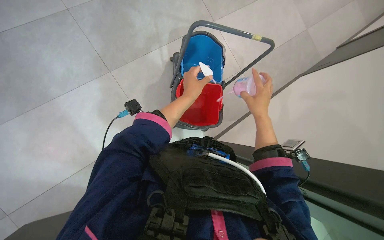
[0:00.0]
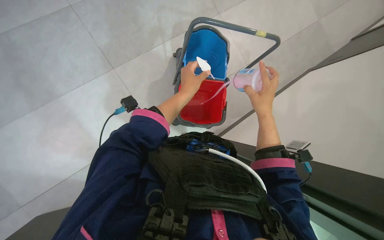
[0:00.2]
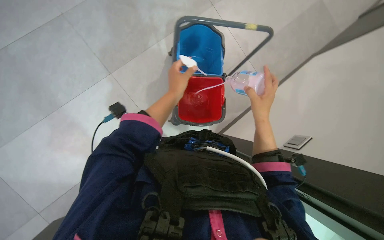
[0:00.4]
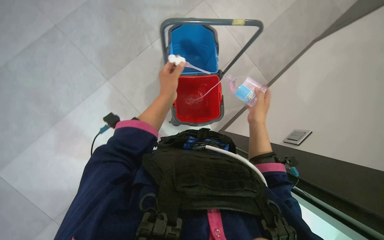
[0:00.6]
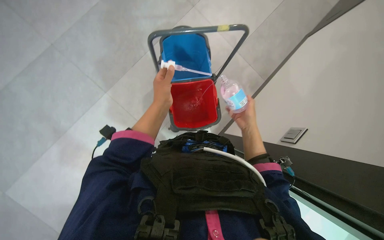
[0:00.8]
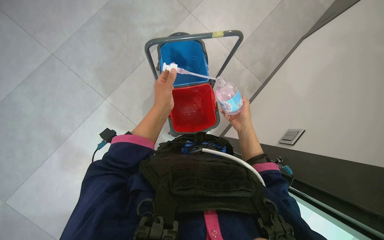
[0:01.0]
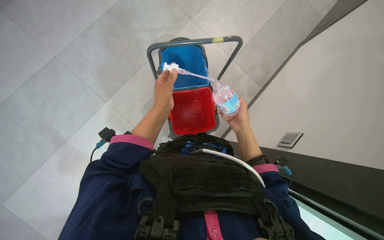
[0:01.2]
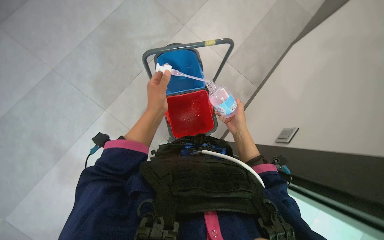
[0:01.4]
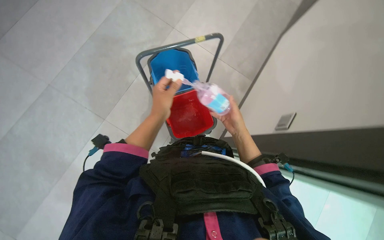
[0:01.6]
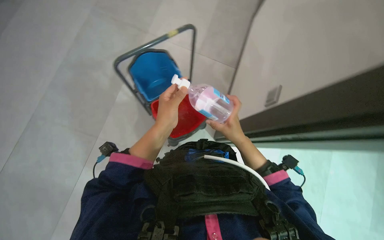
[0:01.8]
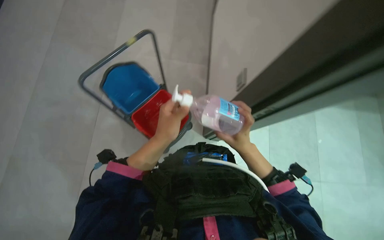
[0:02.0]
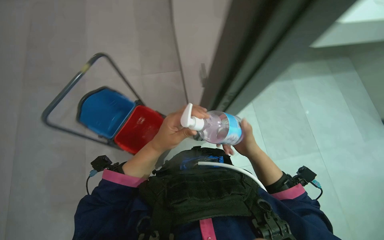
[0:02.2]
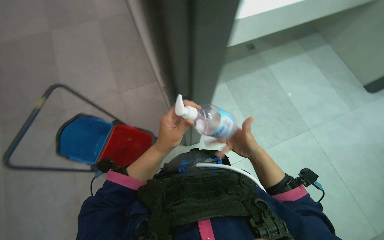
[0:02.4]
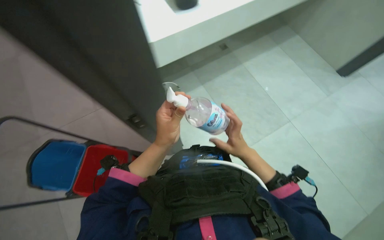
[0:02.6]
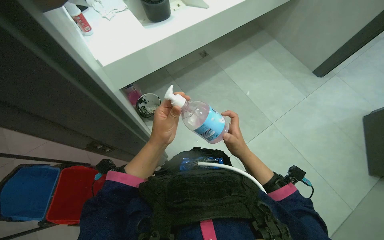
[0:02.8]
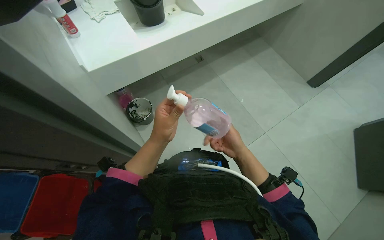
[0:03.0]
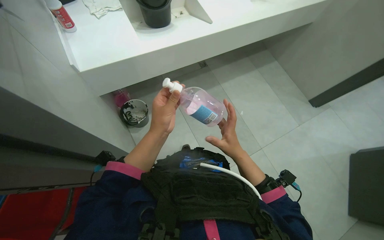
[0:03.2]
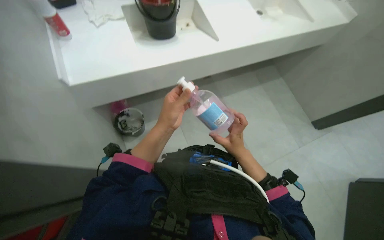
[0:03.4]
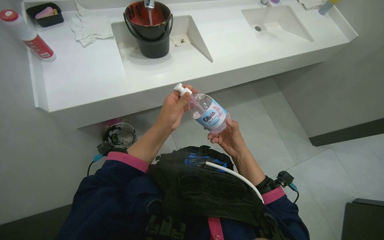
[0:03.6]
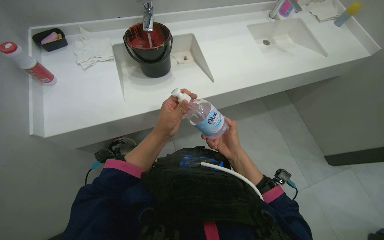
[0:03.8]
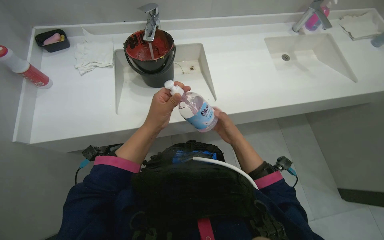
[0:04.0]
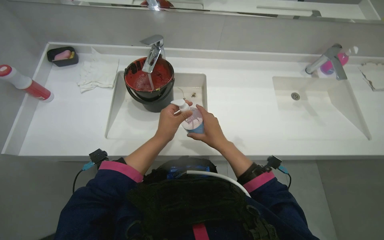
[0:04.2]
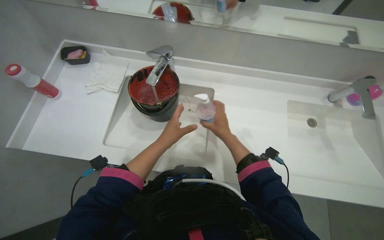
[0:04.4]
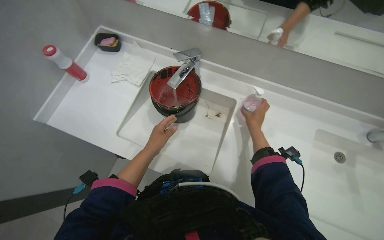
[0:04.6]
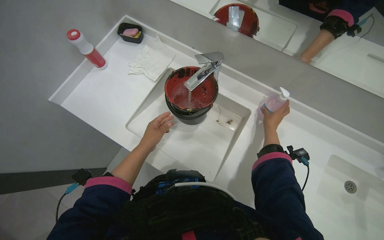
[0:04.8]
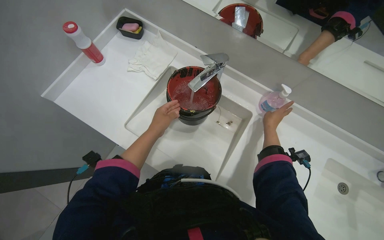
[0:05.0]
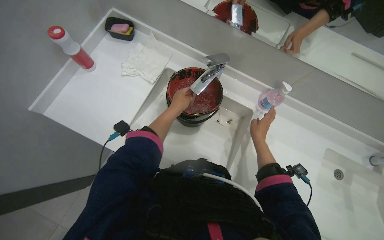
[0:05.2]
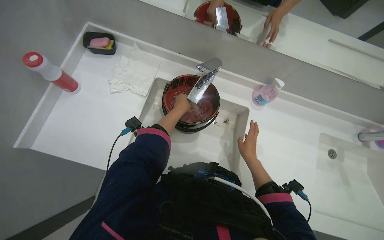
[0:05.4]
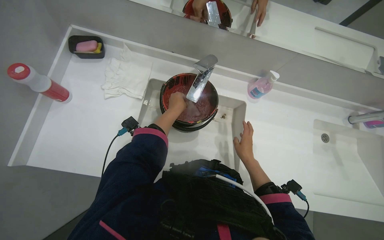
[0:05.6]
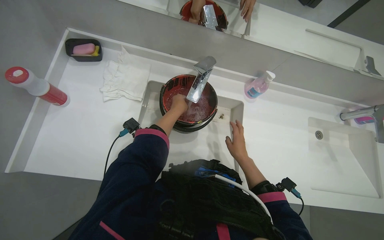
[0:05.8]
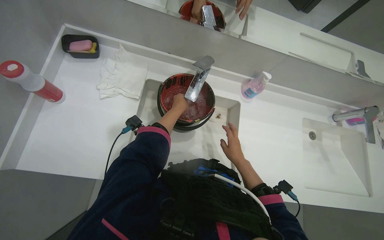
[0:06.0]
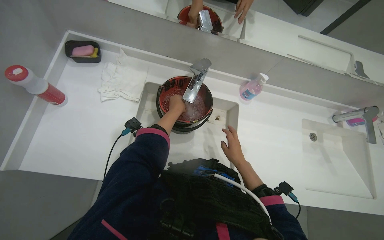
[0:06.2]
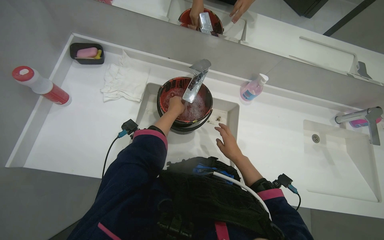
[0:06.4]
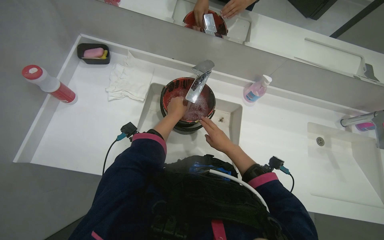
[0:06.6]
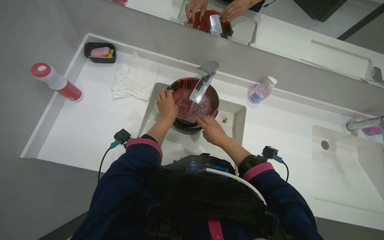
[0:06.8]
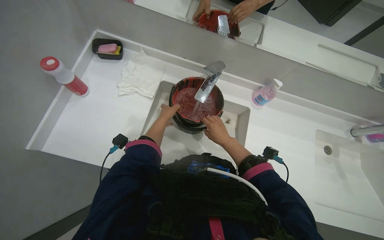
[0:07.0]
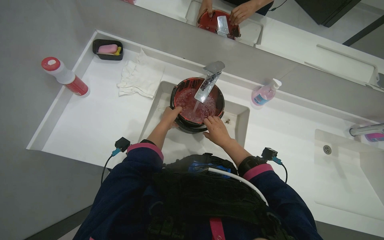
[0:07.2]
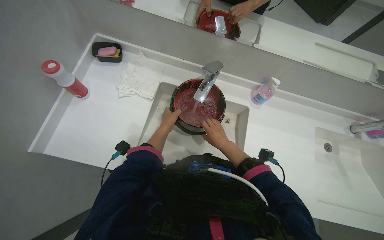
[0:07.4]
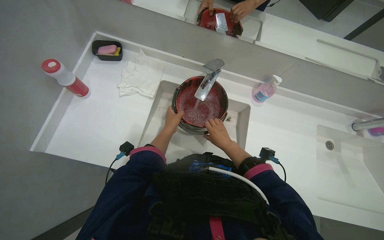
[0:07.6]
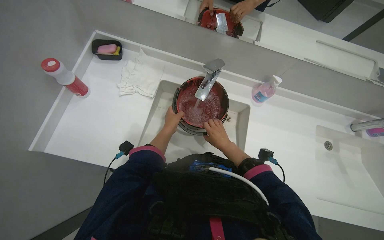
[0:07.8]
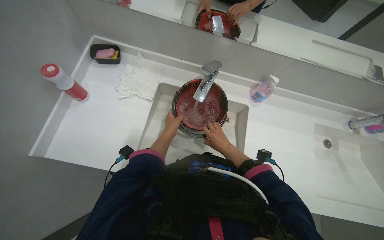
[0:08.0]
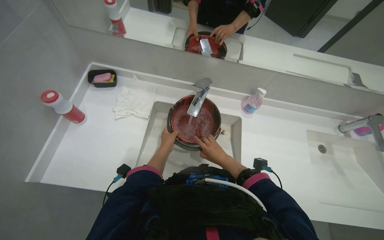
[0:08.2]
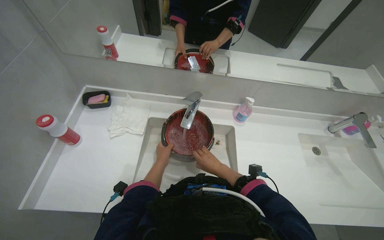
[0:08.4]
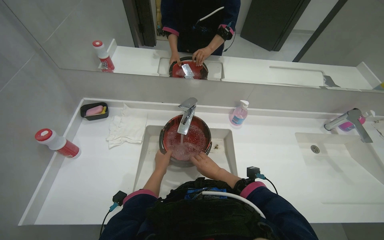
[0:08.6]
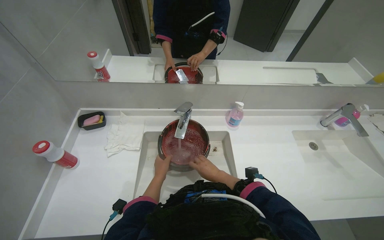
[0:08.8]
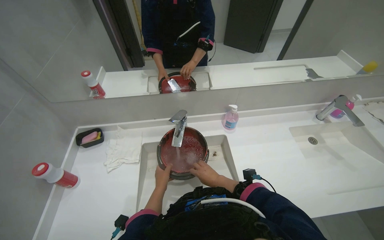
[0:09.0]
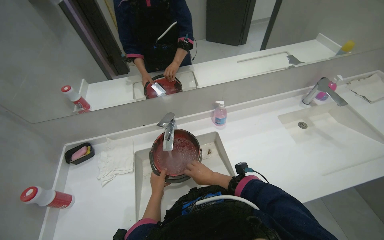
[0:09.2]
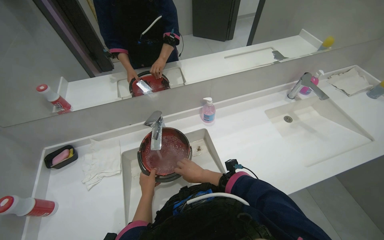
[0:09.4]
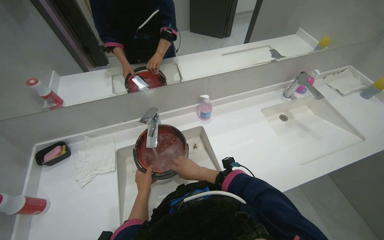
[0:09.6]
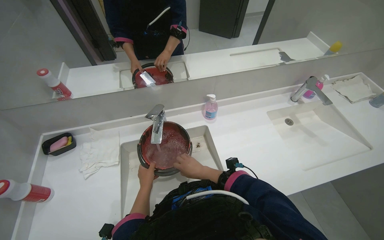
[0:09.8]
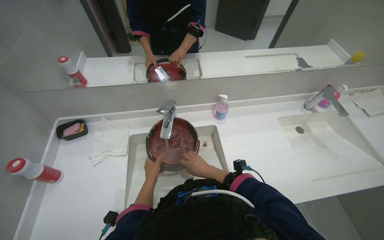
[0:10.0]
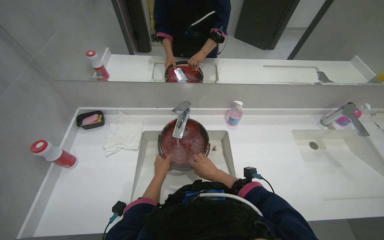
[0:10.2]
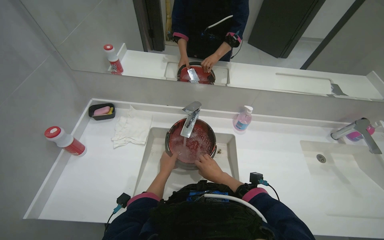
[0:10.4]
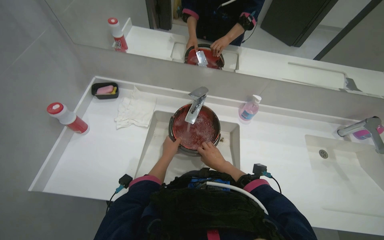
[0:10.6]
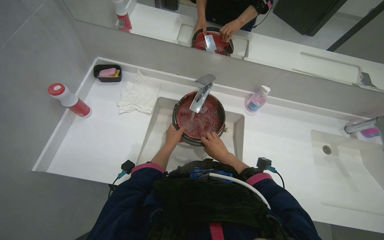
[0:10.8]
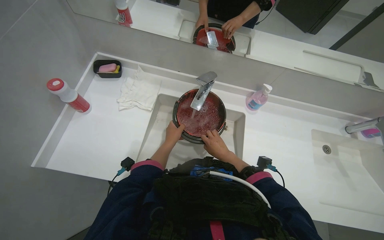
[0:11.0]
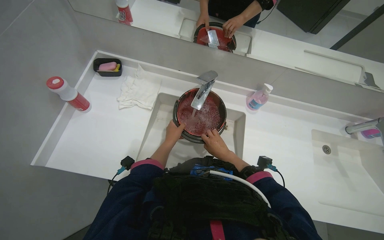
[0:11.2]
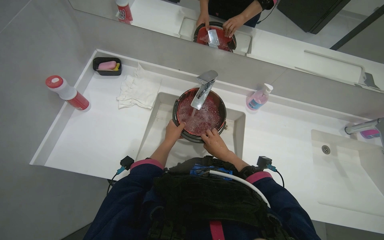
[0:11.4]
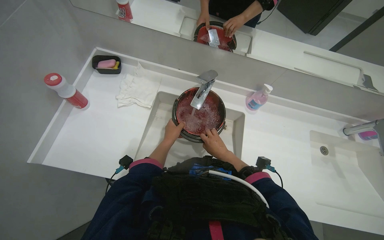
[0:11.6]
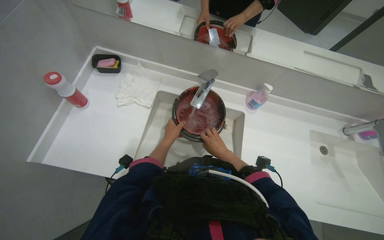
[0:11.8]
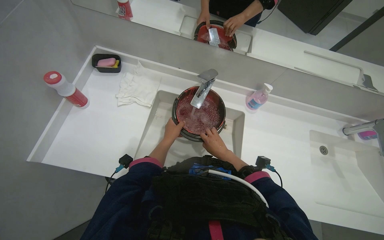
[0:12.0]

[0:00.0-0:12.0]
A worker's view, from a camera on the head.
Job: preparing cleaning supplies.
The whole recording: Preparing mop buckets for cleaning. The worker fills buckets with water and cleaning solution, then arranges them on the mop cart.
0:00.0 to 0:01.6: The right hand goes some 10 cm down the picture.
0:01.6 to 0:03.0: The view tilts roughly 15 degrees upward. The left hand is displaced nearer to the camera by about 10 cm.
0:04.4 to 0:06.0: The left hand shifts some 30 cm up the picture and farther from the camera. The right hand travels farther from the camera by roughly 10 cm.
0:07.6 to 0:09.0: The view tips upward by roughly 20 degrees.
0:09.0 to 0:10.4: The hands work in one place, with small movements.

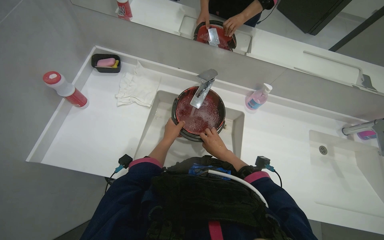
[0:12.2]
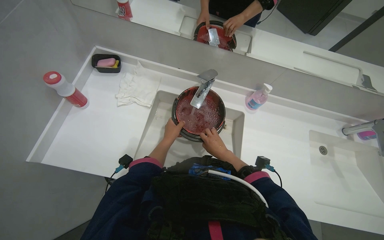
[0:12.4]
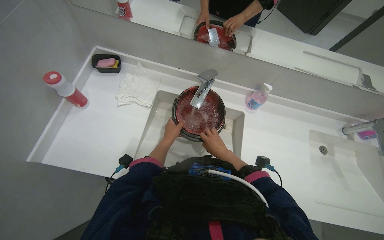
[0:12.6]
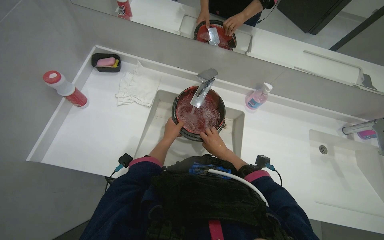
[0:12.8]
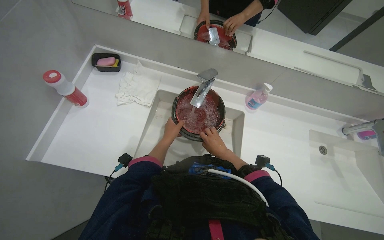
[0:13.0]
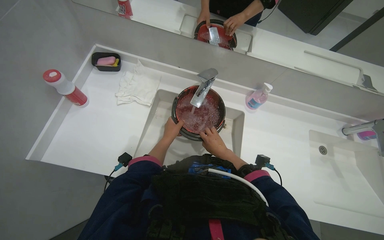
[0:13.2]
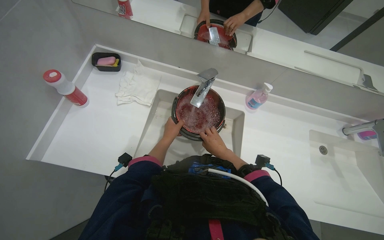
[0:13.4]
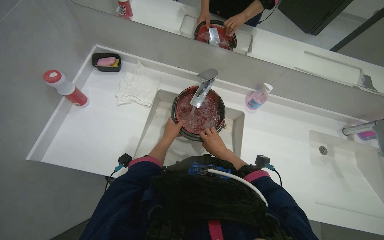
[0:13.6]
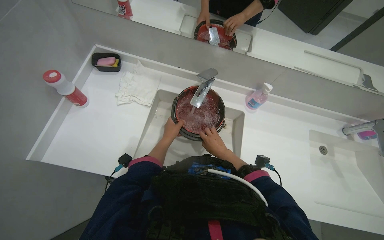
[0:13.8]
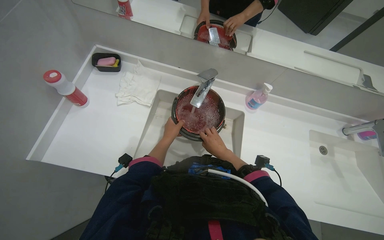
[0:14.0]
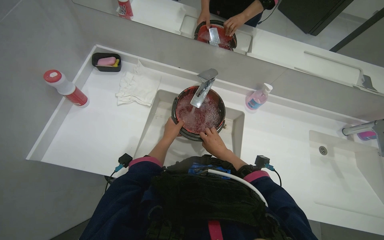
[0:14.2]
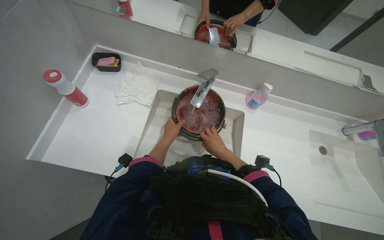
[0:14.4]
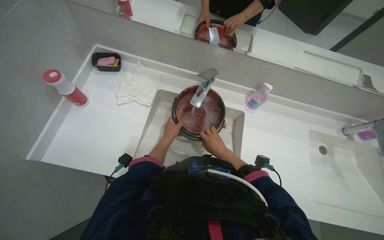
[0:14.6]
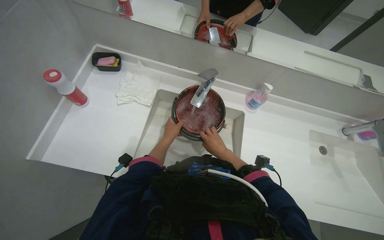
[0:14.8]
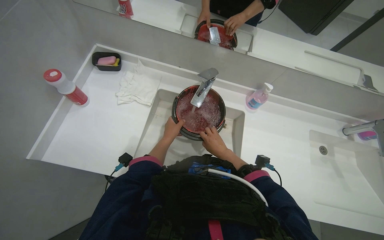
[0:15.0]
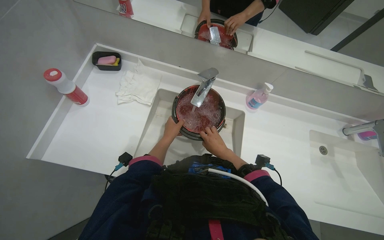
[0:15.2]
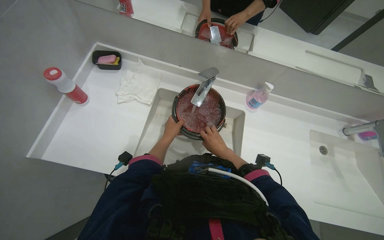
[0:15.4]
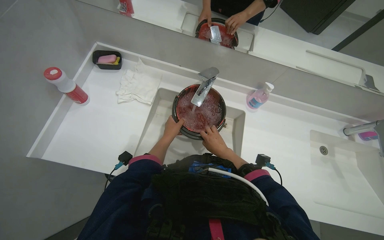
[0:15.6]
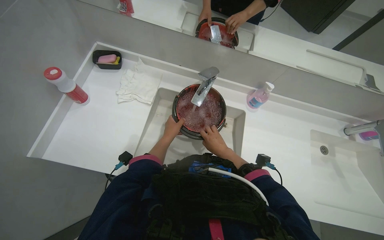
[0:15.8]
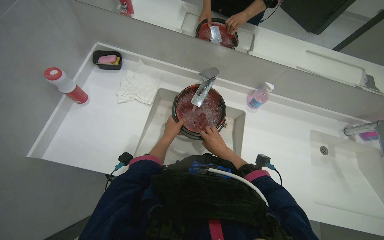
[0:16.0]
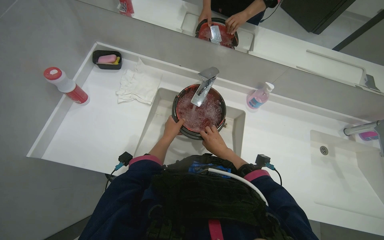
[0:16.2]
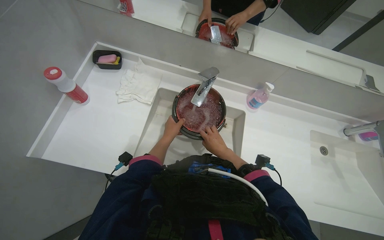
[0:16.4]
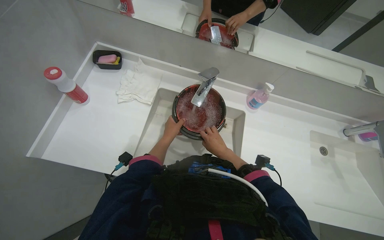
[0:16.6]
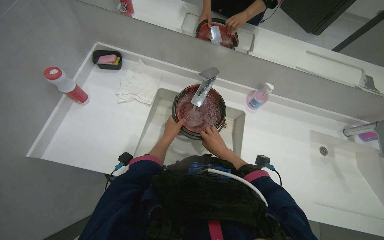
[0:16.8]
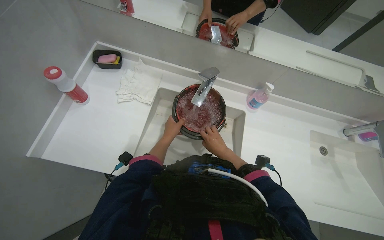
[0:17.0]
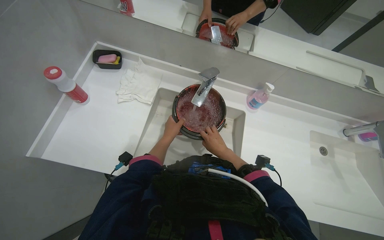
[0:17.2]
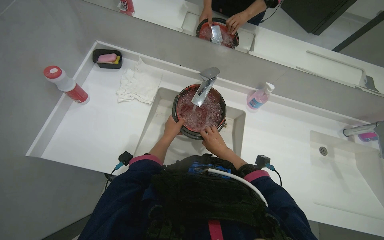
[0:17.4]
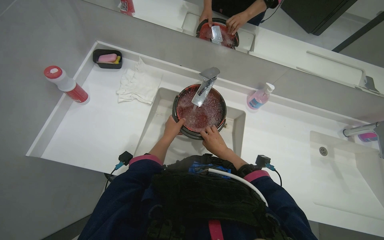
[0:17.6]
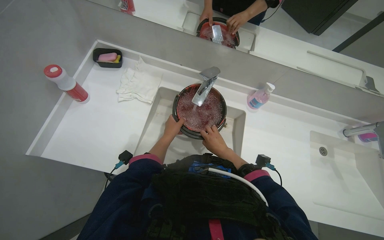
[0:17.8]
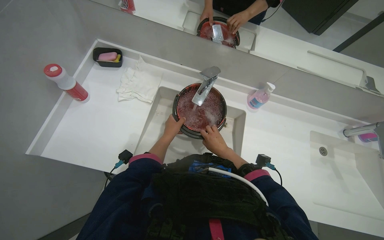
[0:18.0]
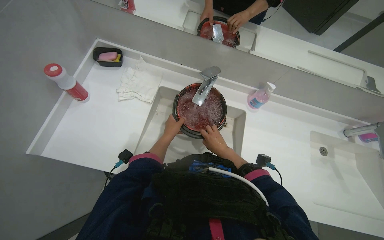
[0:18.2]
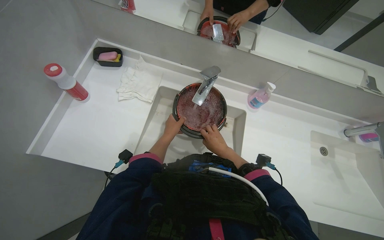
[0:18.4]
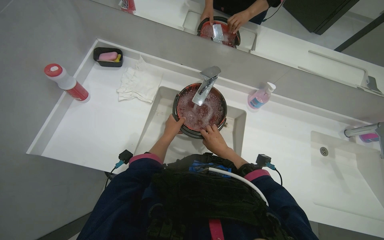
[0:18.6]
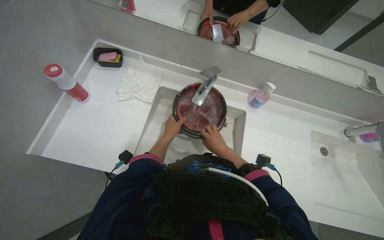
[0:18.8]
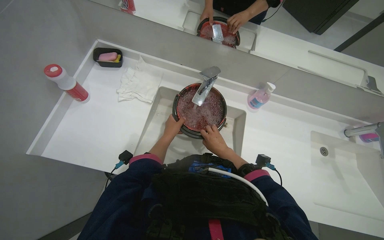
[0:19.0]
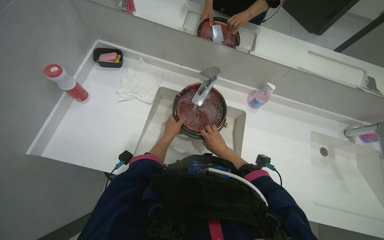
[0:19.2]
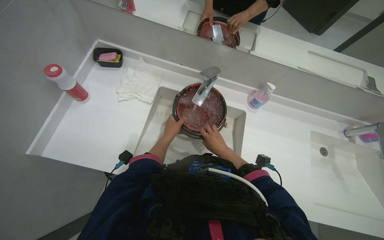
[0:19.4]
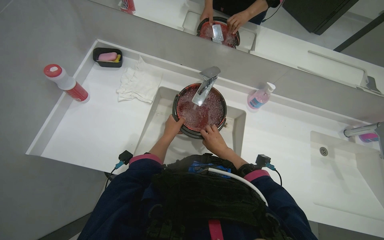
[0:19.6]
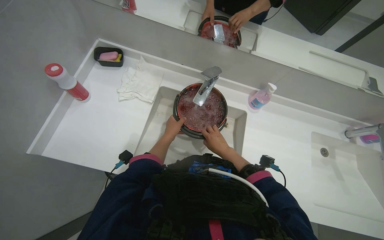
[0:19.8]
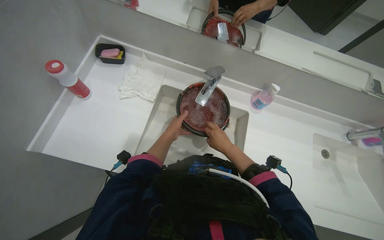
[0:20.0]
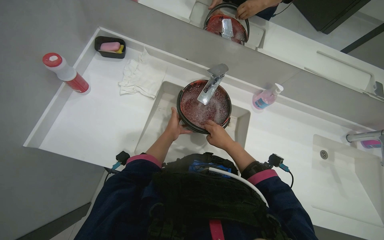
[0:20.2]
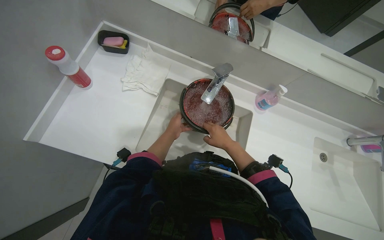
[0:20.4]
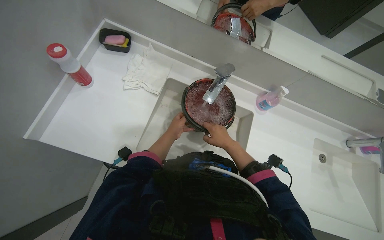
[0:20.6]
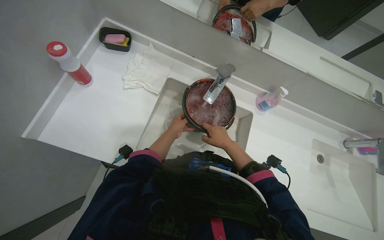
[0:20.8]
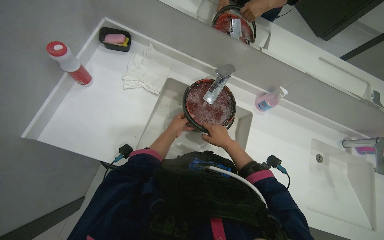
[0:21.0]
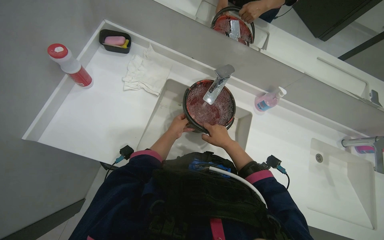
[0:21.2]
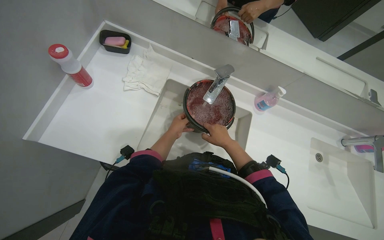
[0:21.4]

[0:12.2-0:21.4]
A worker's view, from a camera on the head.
Job: preparing cleaning supplies.
The whole recording: Preparing mop buckets for cleaning. The worker fills buckets with water and cleaning solution, then arranges them on the mop cart.
0:12.2 to 0:15.2: The hands stay in one place.
0:15.2 to 0:19.8: Neither hand changes place.
0:19.8 to 0:21.4: The hands work in one place, with small movements.
